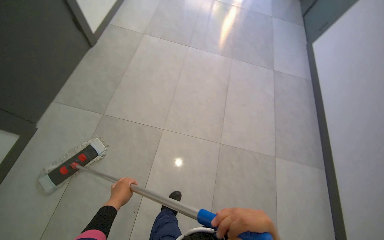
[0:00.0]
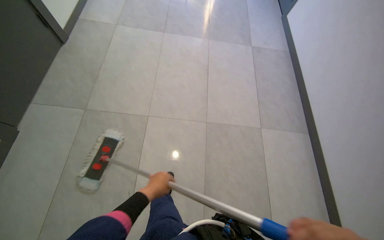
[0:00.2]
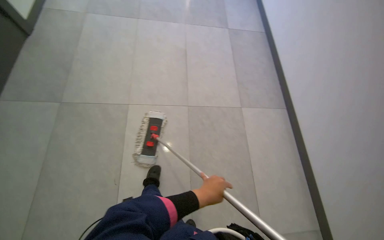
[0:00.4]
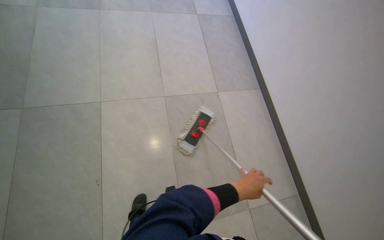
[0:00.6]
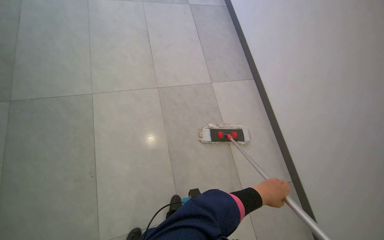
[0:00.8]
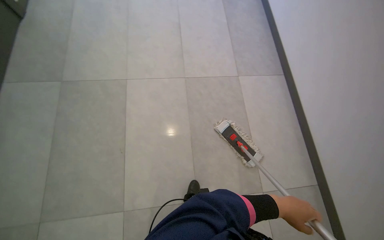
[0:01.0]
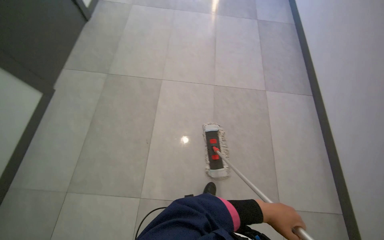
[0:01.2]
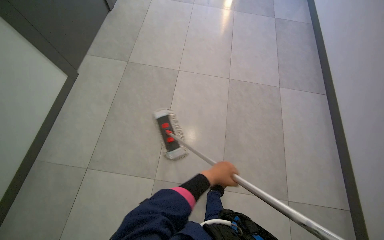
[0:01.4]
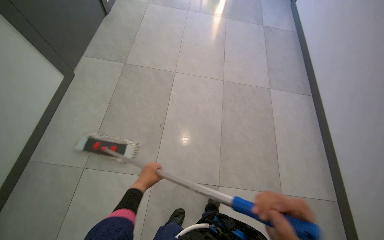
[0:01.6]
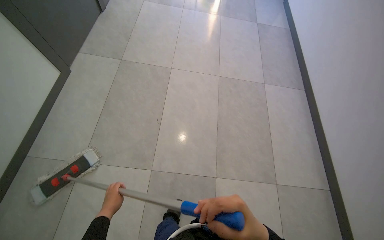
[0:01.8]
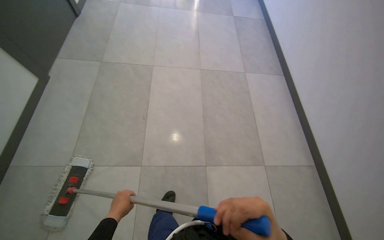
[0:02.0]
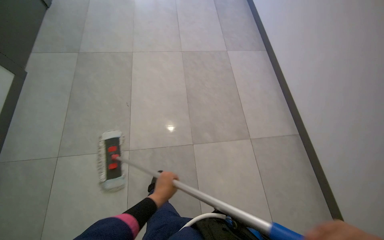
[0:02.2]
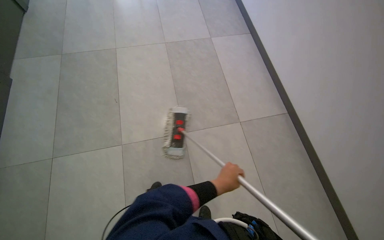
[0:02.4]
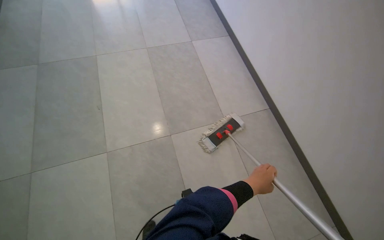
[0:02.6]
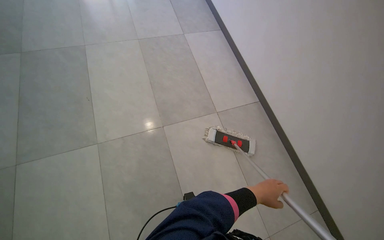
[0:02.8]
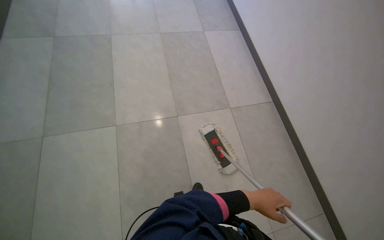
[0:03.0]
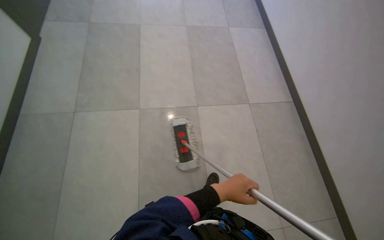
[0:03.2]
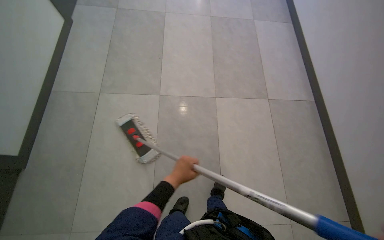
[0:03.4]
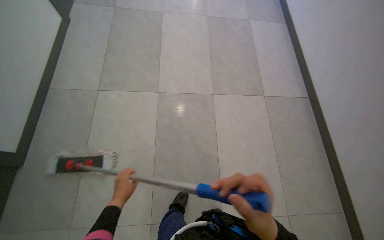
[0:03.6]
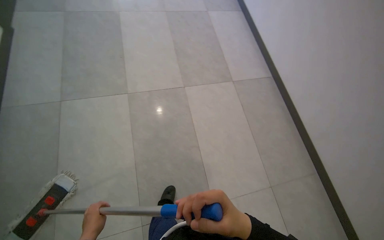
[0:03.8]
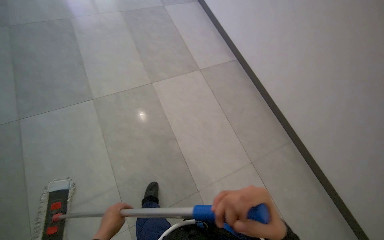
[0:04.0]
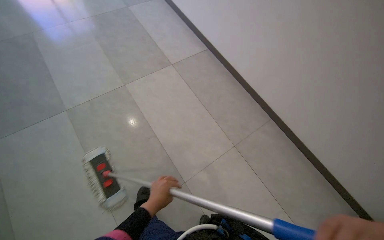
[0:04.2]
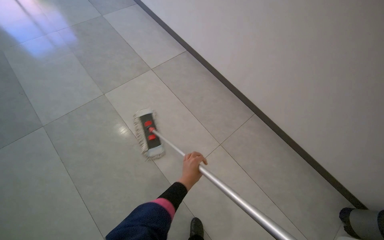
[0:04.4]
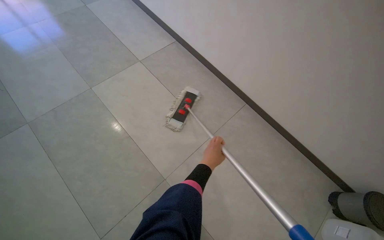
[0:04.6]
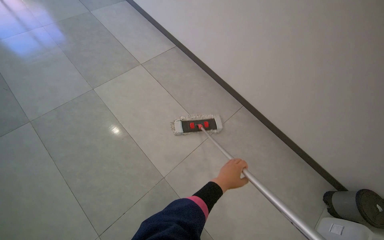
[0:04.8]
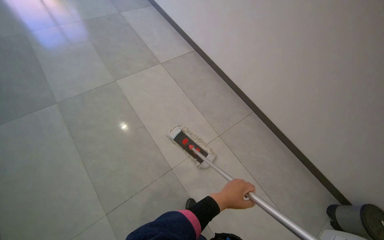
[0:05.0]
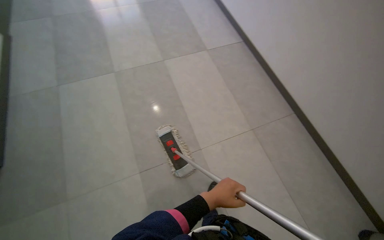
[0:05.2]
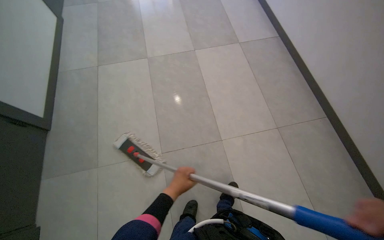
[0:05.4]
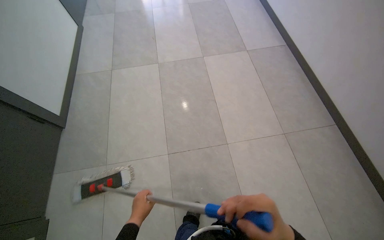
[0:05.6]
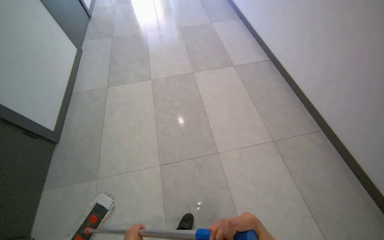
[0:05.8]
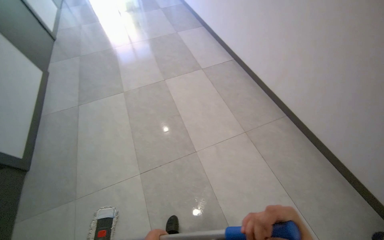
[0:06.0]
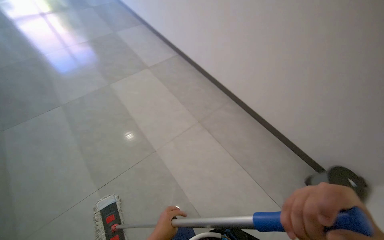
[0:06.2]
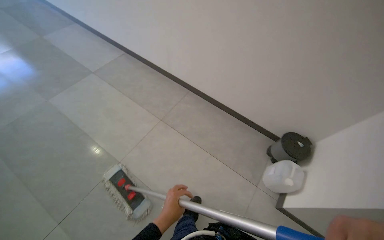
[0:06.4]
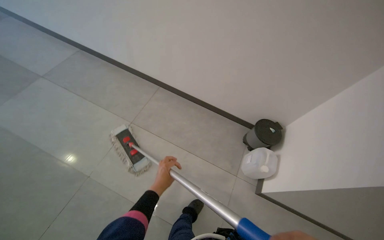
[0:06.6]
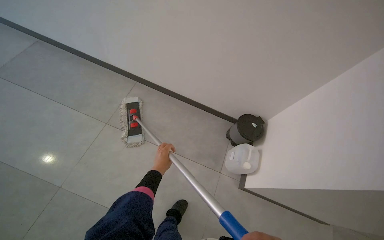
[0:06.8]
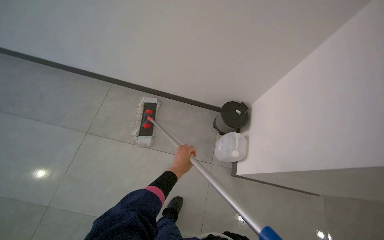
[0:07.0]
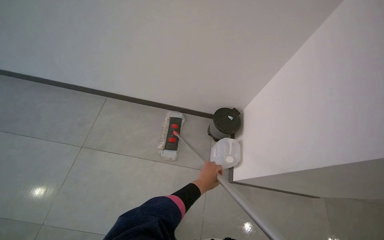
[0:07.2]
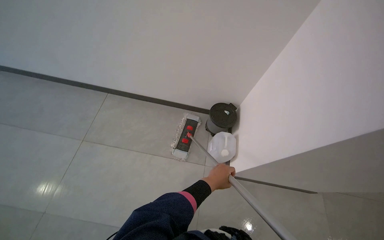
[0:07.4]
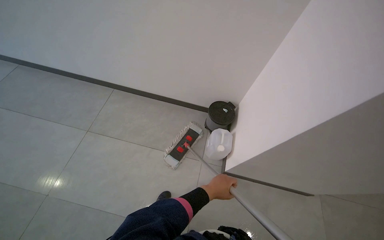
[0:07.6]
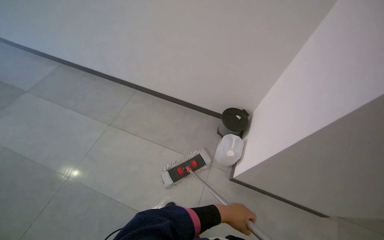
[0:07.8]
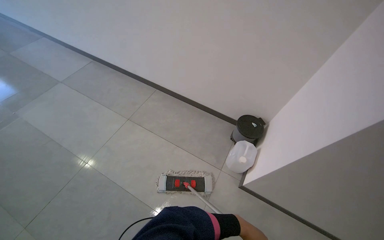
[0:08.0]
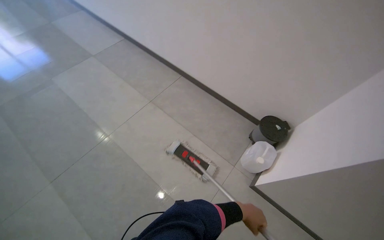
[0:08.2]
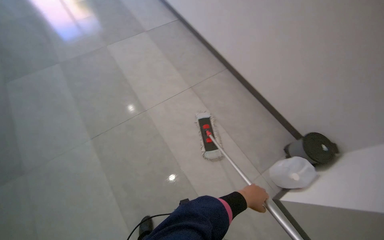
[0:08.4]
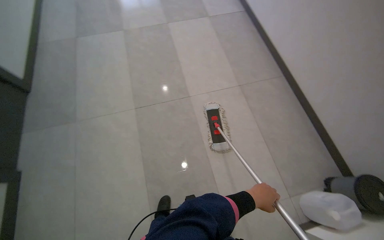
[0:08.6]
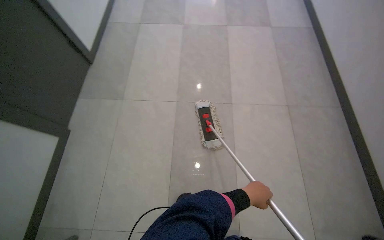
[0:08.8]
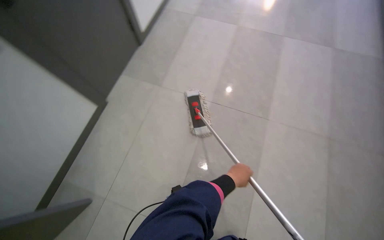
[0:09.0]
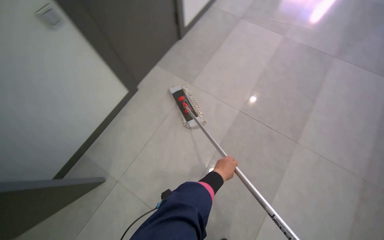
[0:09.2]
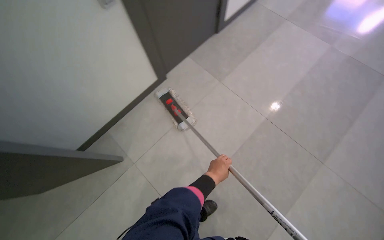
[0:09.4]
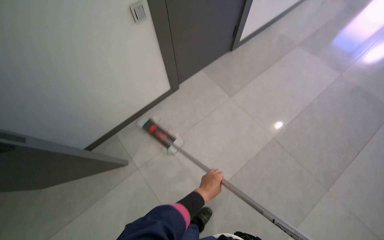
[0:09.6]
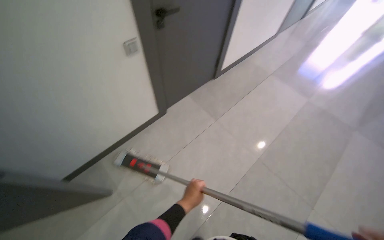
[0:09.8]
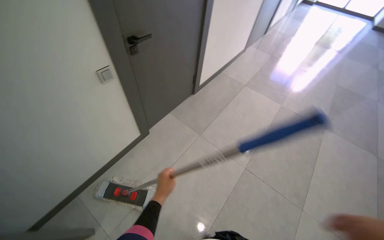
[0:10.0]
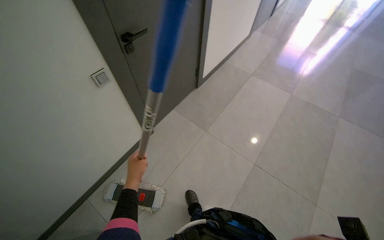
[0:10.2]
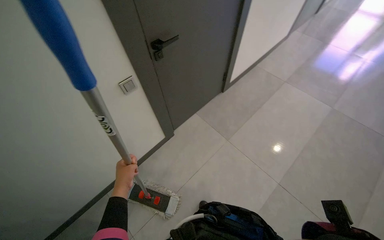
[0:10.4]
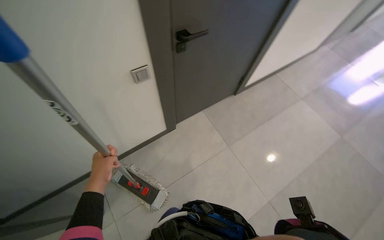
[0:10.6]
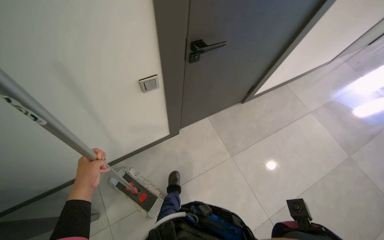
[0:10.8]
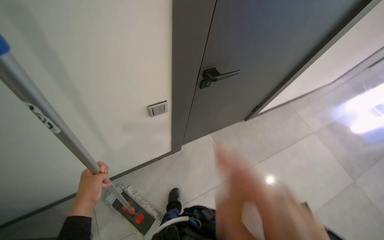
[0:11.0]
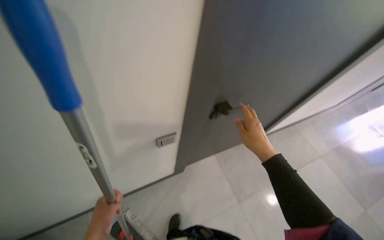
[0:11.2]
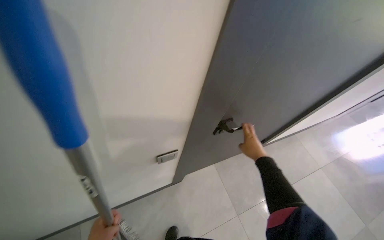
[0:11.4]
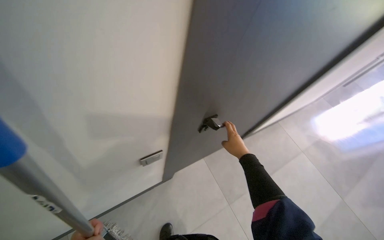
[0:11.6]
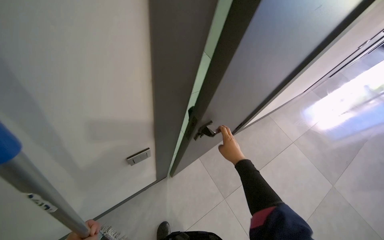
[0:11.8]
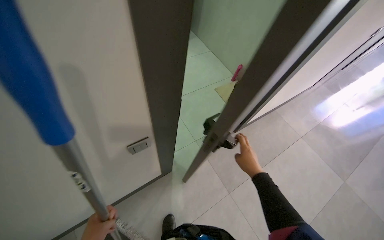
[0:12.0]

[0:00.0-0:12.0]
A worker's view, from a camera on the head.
Job: mopping floor.
The whole recording: Mopping tiled floor. The worker mops the tiled floor with a flat mop, moving it back and forth.
0:00.0 to 0:01.6: The head travels about 80 cm.
0:01.6 to 0:03.0: The camera is carried about 60 cm.
0:04.4 to 0:06.0: The camera travels approximately 60 cm. The head turns to the left by about 20 degrees.
0:06.0 to 0:07.6: The wearer moves approximately 70 cm. The head turns to the right by approximately 55 degrees.
0:07.6 to 0:09.0: The wearer moves some 70 cm. The wearer's head swings some 95 degrees to the left.
0:09.0 to 0:10.4: The head rotates some 30 degrees to the left.
0:10.4 to 0:12.0: The head travels some 60 cm.

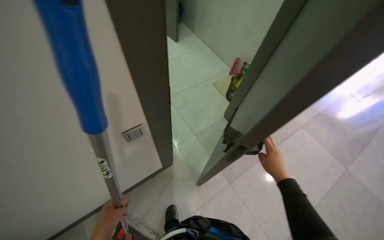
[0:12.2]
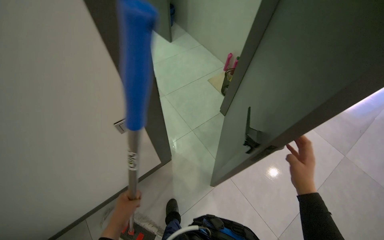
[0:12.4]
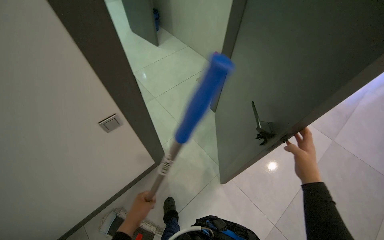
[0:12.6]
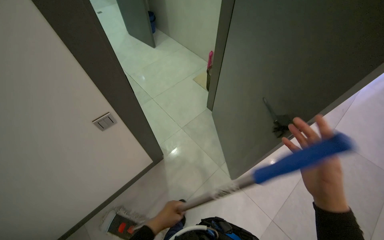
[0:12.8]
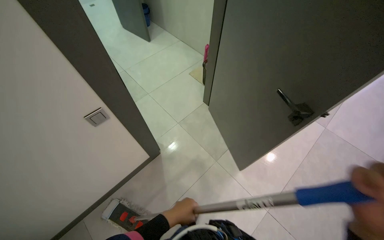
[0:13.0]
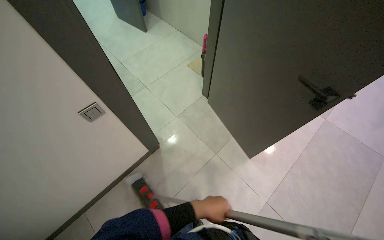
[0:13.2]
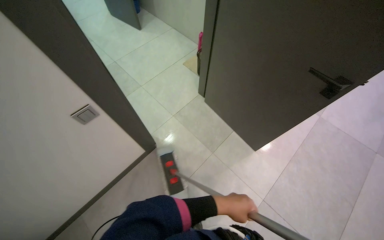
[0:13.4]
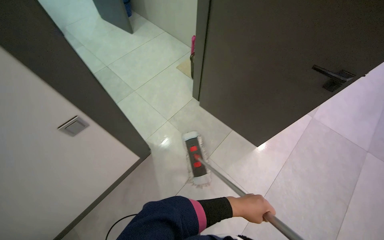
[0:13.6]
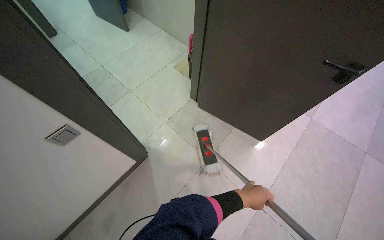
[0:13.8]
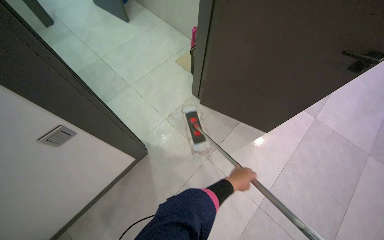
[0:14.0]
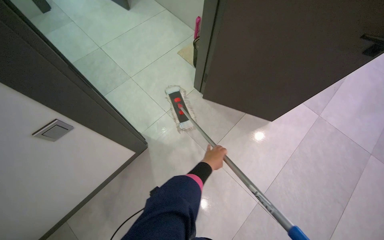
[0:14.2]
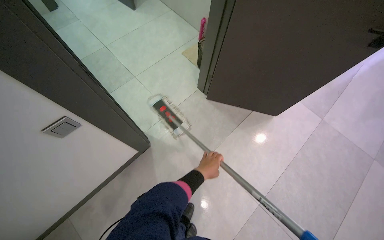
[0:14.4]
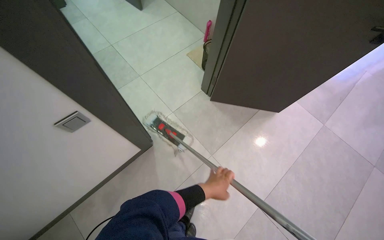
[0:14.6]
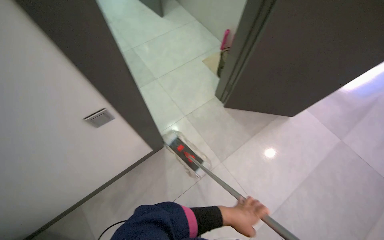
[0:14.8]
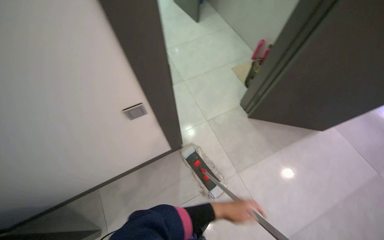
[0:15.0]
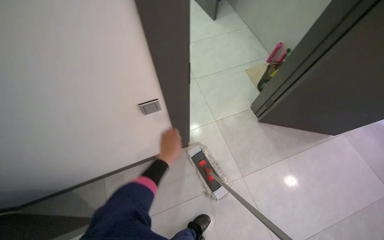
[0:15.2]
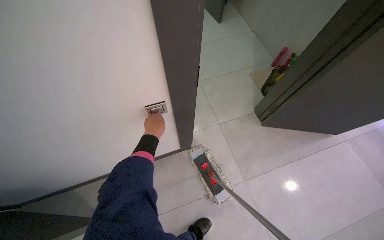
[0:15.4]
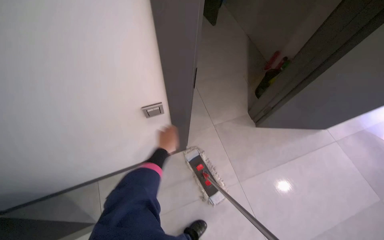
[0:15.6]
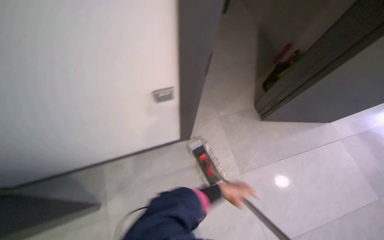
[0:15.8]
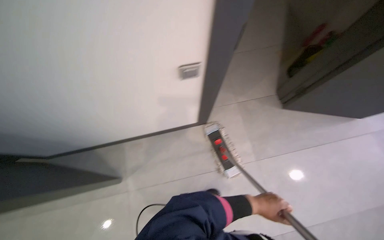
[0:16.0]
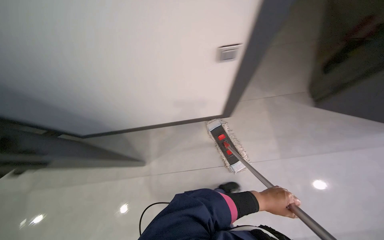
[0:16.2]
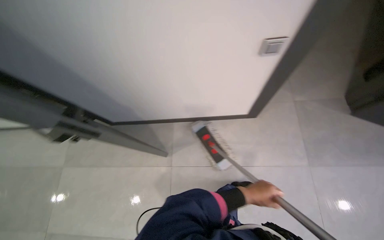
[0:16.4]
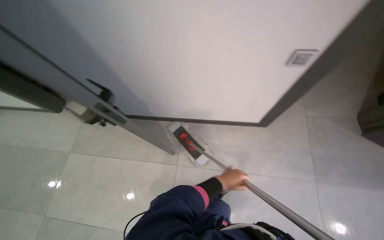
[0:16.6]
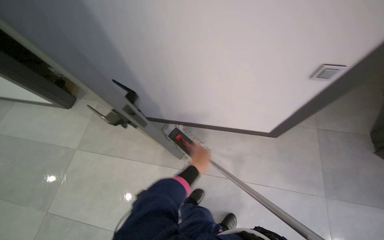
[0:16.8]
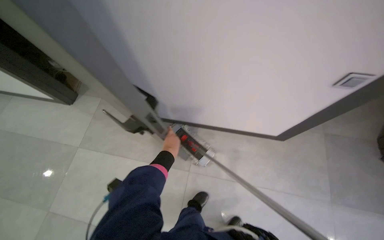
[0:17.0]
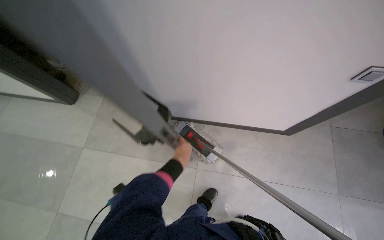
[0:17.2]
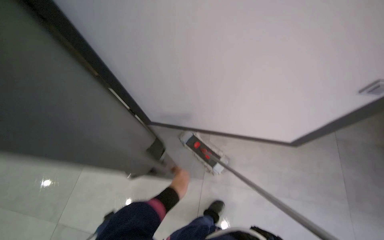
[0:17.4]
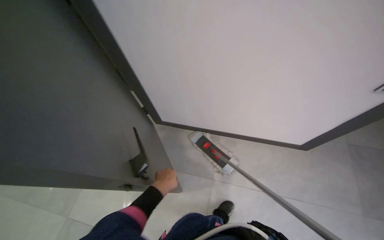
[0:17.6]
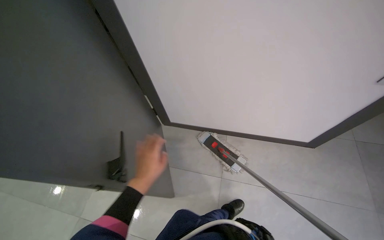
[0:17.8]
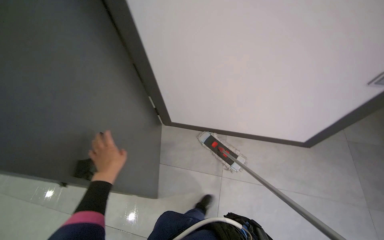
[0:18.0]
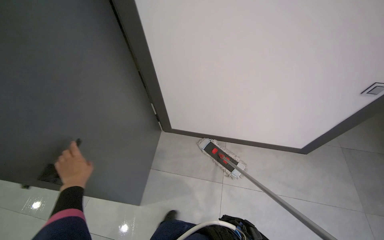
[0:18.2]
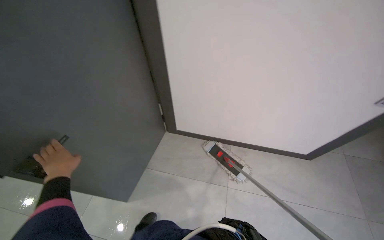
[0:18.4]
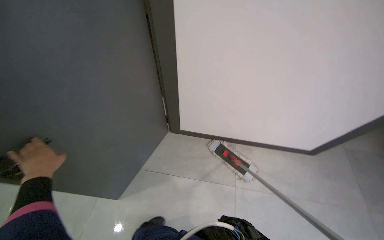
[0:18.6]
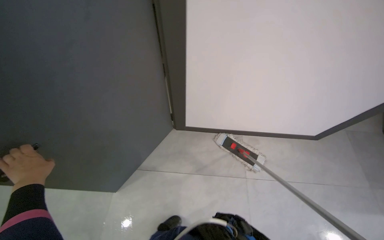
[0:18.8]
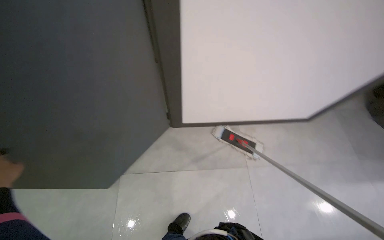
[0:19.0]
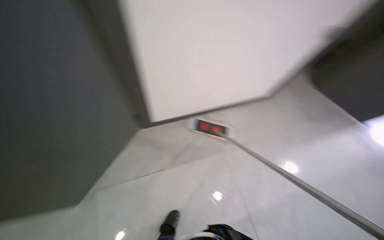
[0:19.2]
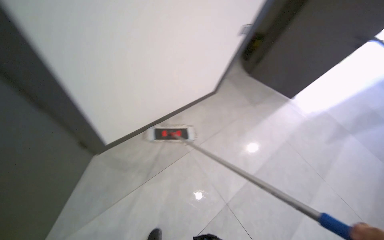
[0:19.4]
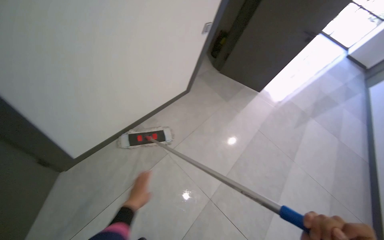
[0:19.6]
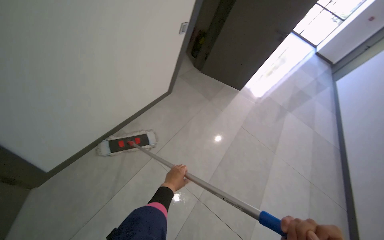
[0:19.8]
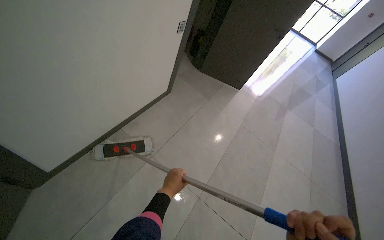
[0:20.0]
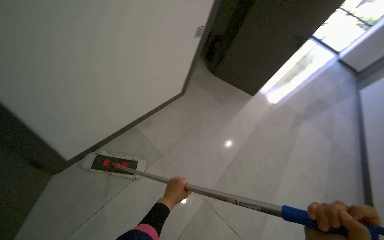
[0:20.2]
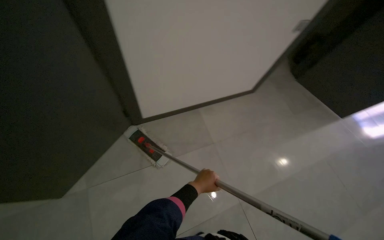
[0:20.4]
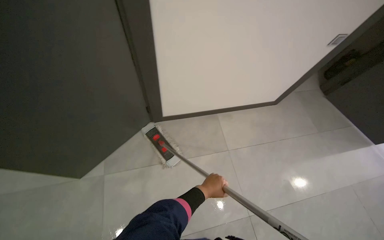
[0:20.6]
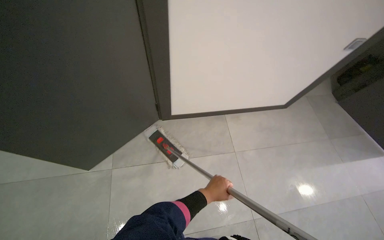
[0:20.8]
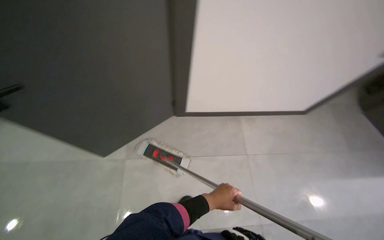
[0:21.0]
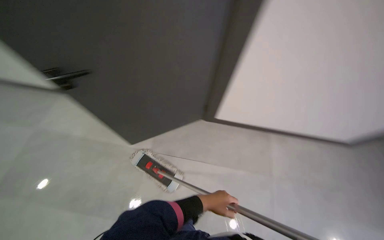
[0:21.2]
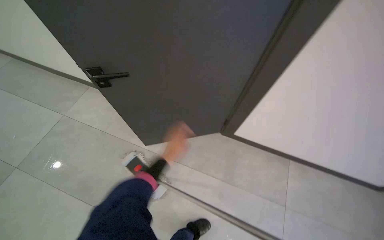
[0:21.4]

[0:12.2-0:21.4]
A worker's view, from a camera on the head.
Job: mopping floor.
The whole recording: Mopping tiled floor. The worker mops the tiled floor with a flat mop, moving it back and forth.
0:13.8 to 0:15.2: The head rotates about 30 degrees to the left.
0:16.8 to 0:18.4: The head travels to the left, some 60 cm.
0:18.4 to 0:19.8: The wearer looks some 70 degrees further to the right.
0:19.8 to 0:21.4: The head turns to the left by about 65 degrees.
